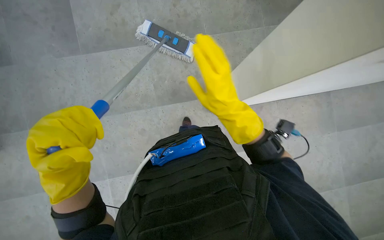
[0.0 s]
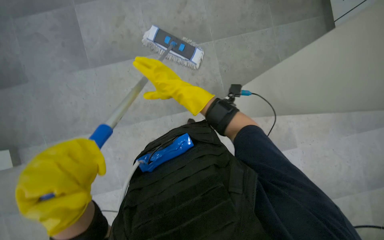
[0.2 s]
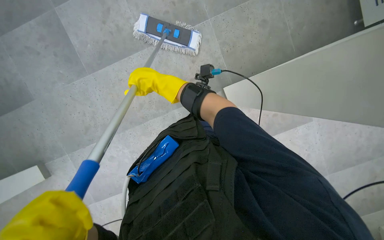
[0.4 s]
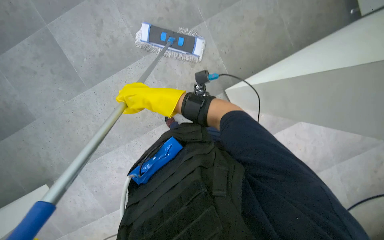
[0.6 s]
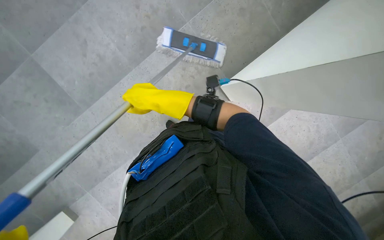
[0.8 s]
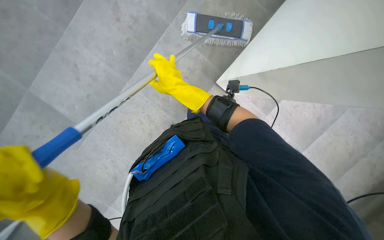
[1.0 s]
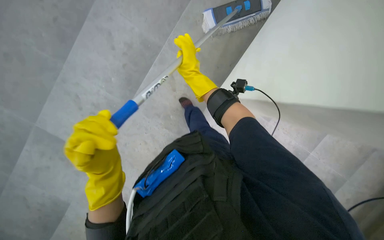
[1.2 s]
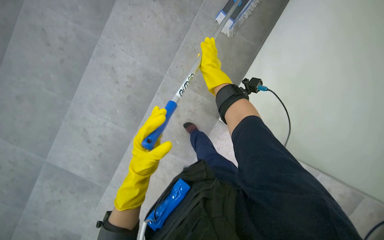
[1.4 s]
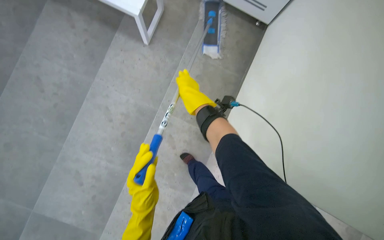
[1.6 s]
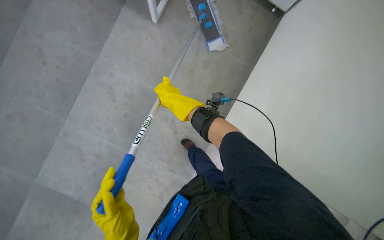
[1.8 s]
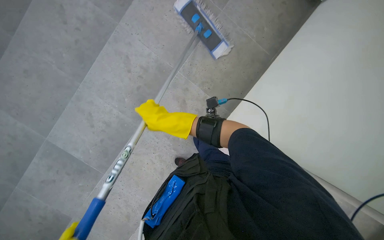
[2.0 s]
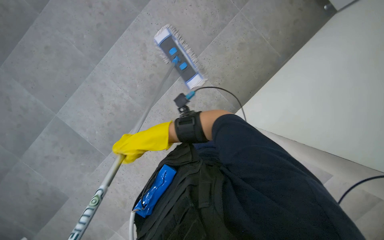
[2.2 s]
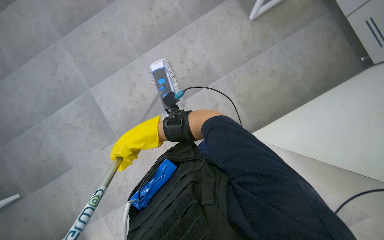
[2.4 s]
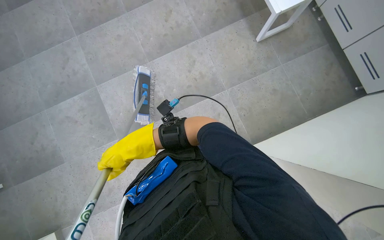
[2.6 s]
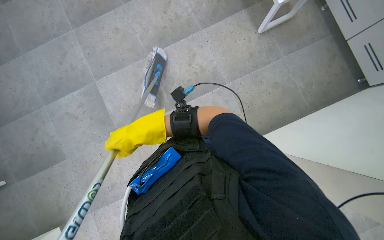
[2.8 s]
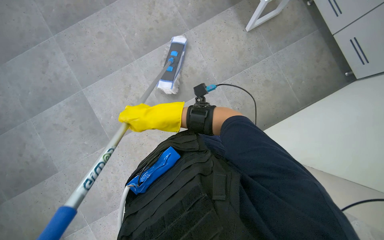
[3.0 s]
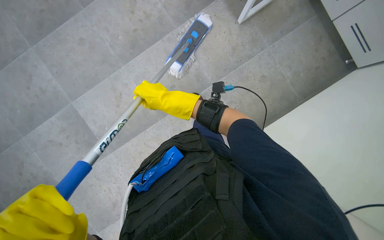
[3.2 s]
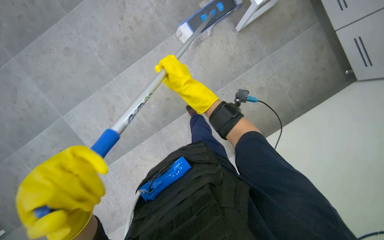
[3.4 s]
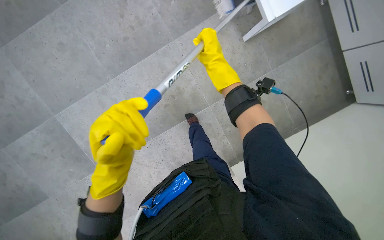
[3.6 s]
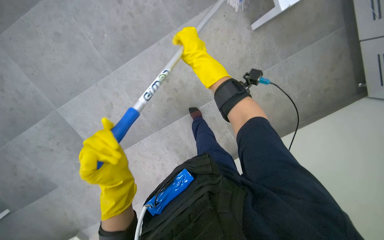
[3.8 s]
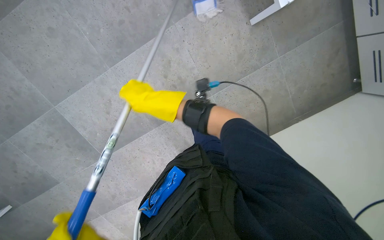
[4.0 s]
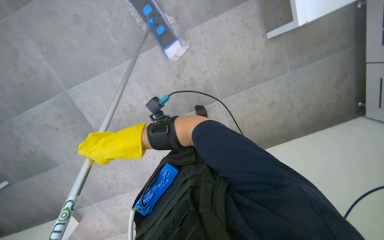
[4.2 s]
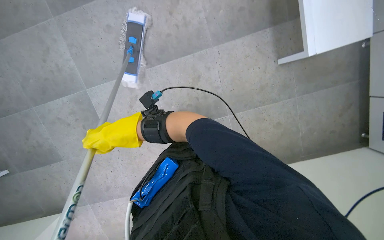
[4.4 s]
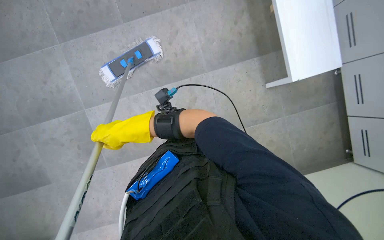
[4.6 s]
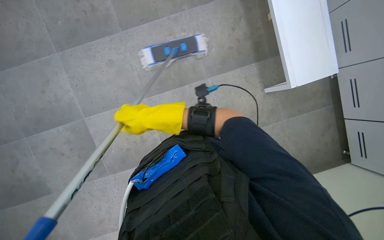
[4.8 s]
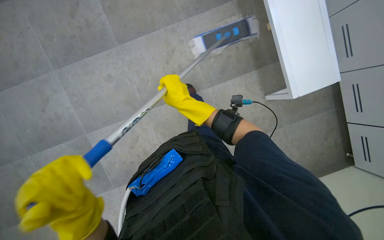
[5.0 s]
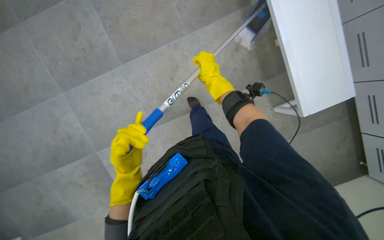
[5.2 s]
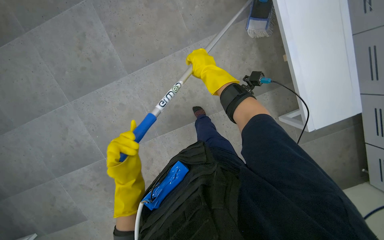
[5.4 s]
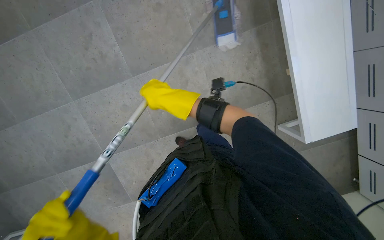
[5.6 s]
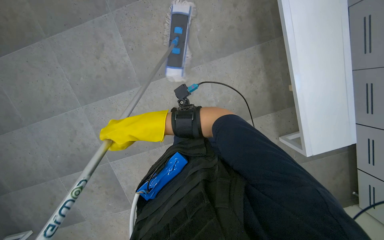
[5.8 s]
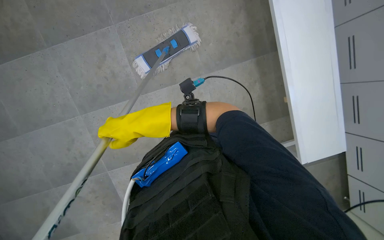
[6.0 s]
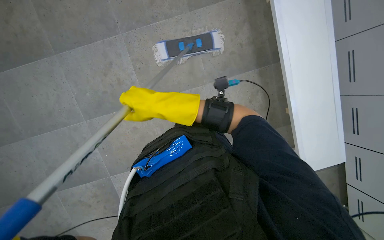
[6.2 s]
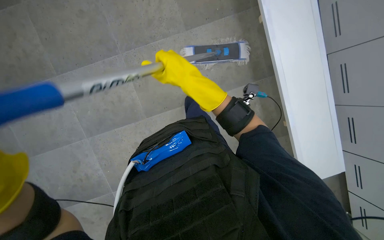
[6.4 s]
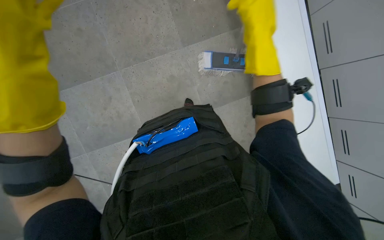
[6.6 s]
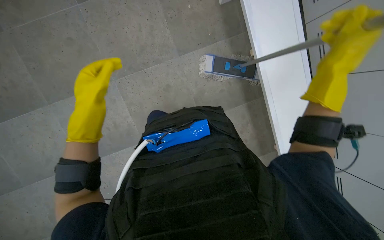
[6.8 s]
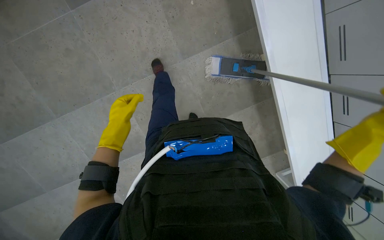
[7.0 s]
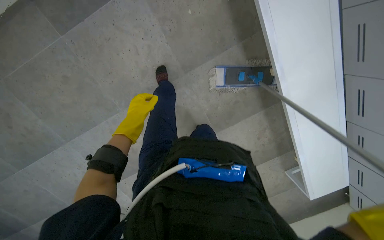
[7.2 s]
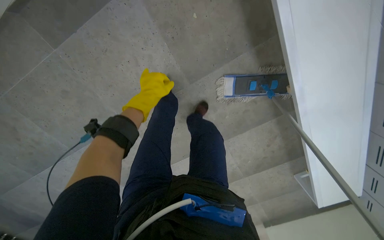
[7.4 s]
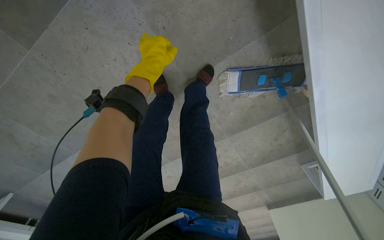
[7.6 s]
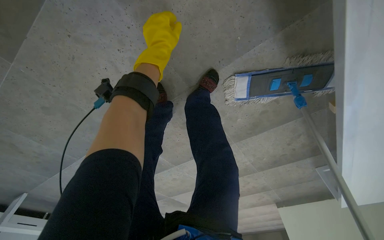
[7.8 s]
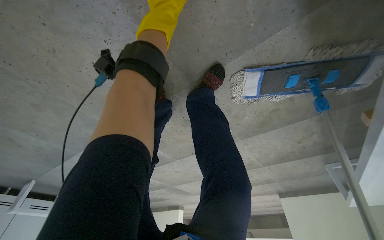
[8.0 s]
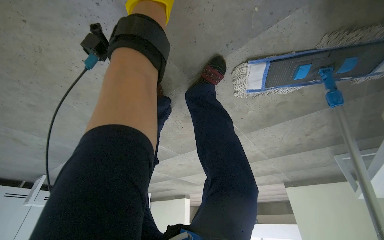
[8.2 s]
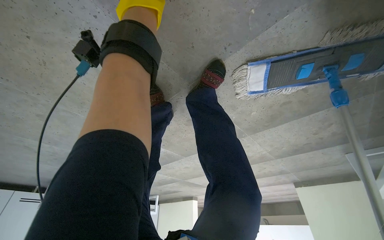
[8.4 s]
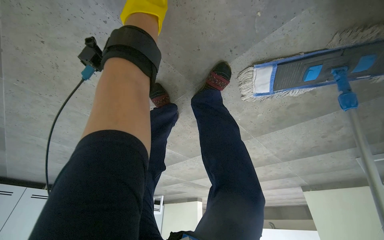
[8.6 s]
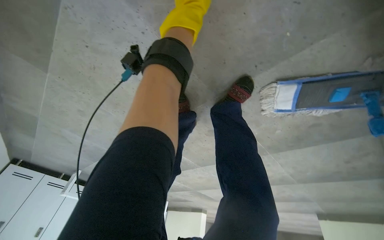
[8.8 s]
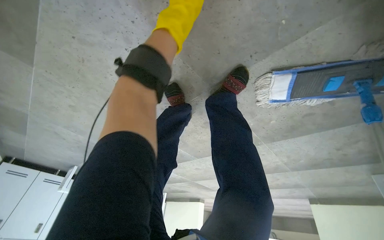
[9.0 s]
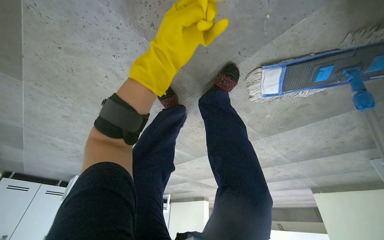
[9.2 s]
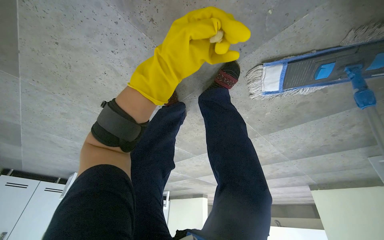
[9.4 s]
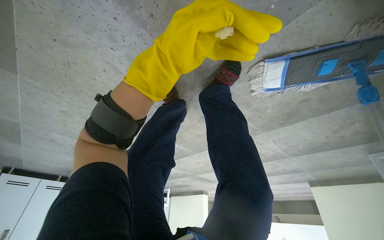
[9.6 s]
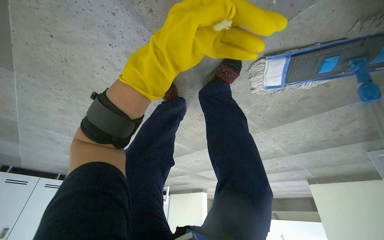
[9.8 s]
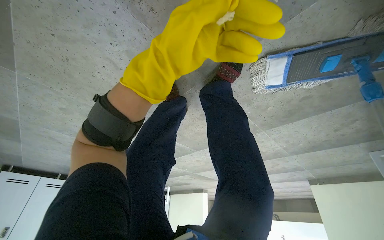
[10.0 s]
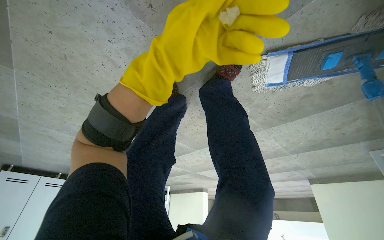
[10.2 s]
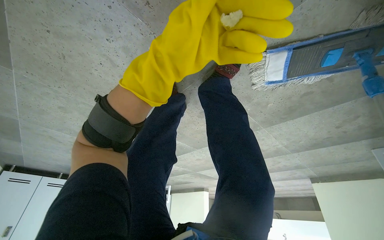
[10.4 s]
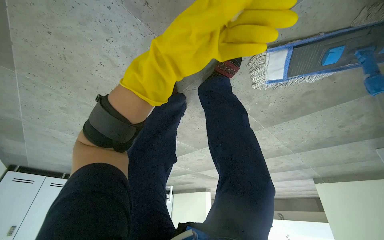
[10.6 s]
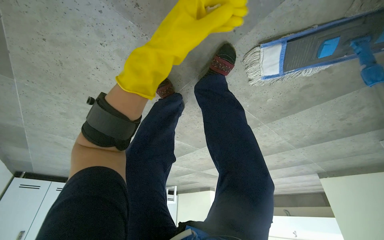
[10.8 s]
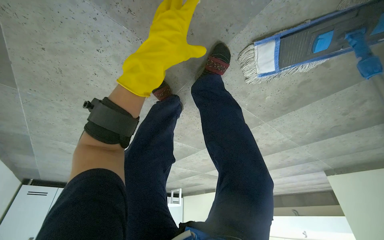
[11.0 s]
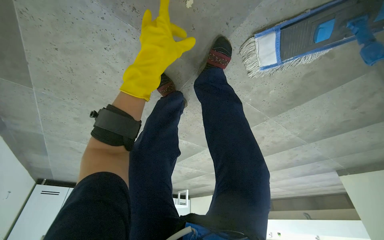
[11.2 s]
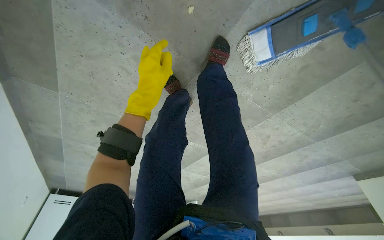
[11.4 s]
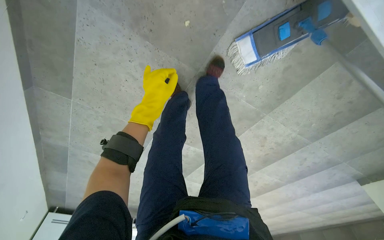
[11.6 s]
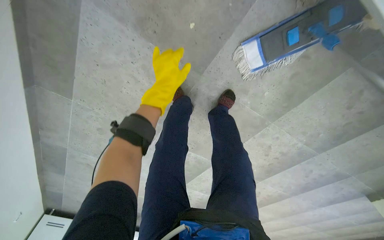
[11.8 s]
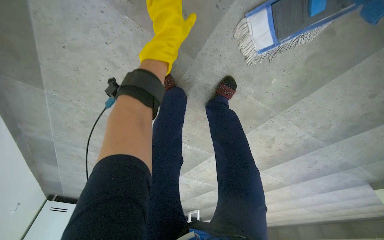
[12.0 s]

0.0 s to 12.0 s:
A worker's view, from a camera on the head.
Job: mopping floor.
The whole recording: Mopping tiled floor. The worker mops the tiled floor with a long-handled mop.
3.0 to 4.4 s: The right hand moves approximately 20 cm to the right and comes back.
4.4 to 6.0 s: The wearer looks roughly 15 degrees further upward. The right hand moves approximately 20 cm to the right and comes back.
6.0 to 7.6 s: The wearer moves roughly 70 cm.
7.6 to 9.0 s: The wearer looks some 15 degrees further downward. The left hand shifts some 30 cm up the picture.
9.0 to 10.4 s: The left hand shifts about 10 cm down the picture.

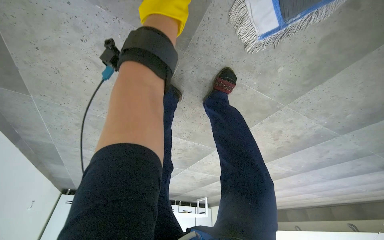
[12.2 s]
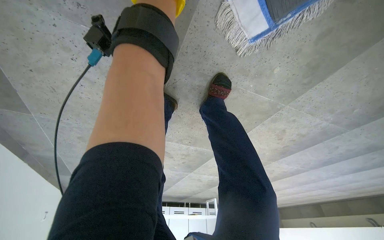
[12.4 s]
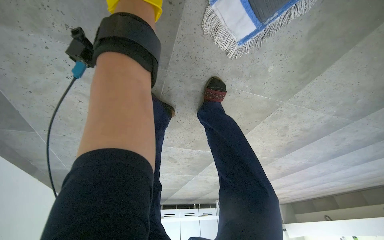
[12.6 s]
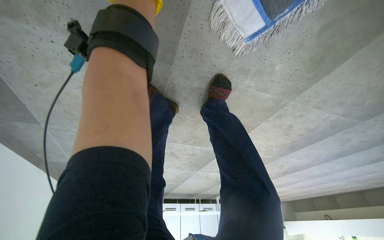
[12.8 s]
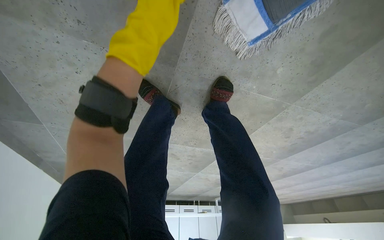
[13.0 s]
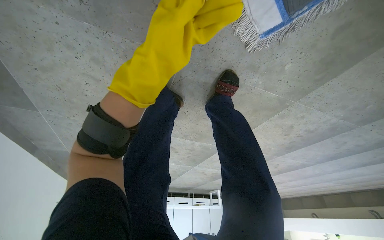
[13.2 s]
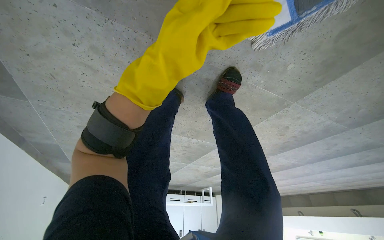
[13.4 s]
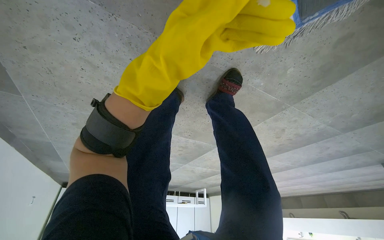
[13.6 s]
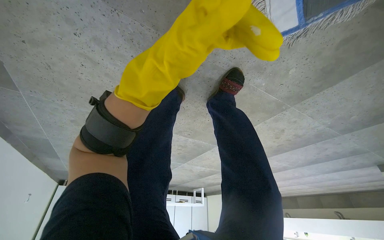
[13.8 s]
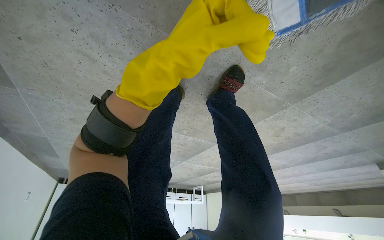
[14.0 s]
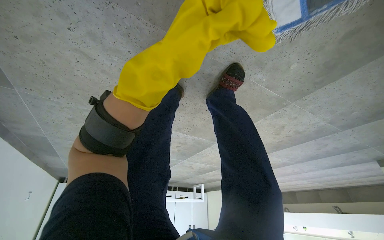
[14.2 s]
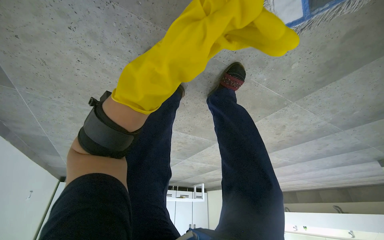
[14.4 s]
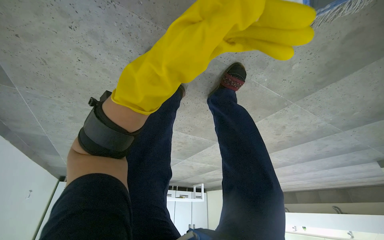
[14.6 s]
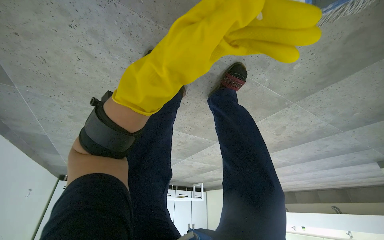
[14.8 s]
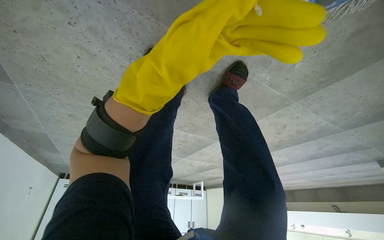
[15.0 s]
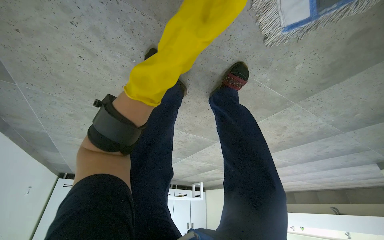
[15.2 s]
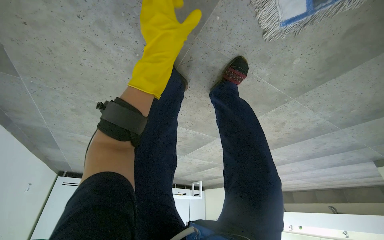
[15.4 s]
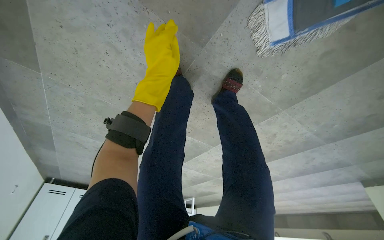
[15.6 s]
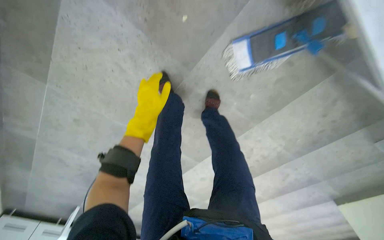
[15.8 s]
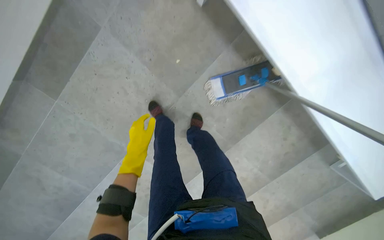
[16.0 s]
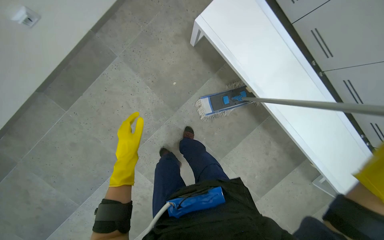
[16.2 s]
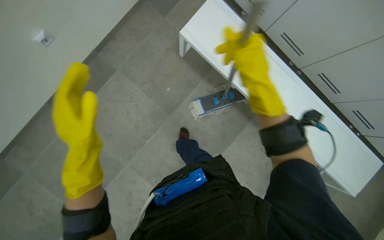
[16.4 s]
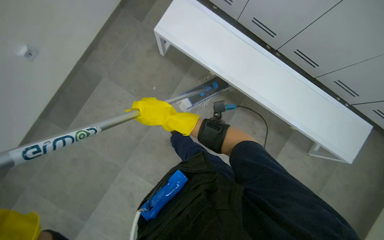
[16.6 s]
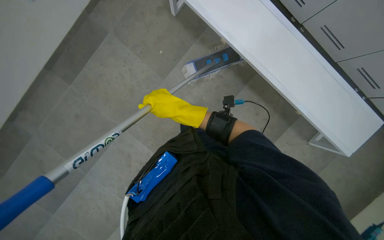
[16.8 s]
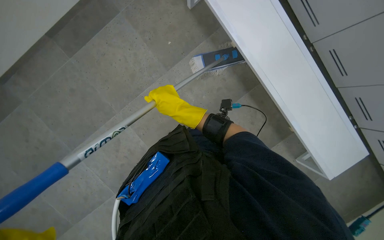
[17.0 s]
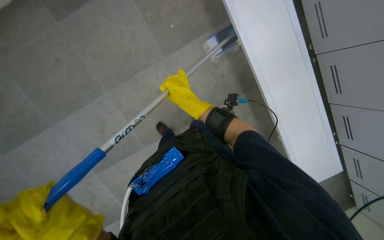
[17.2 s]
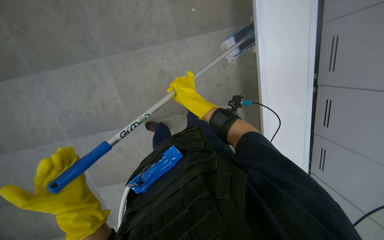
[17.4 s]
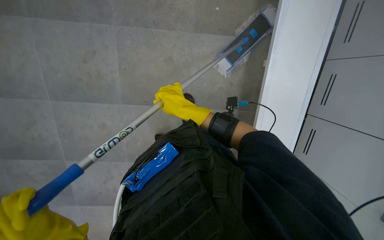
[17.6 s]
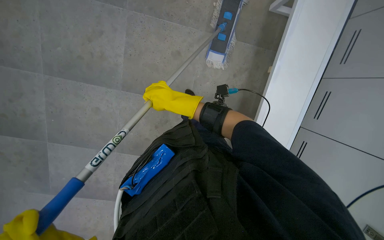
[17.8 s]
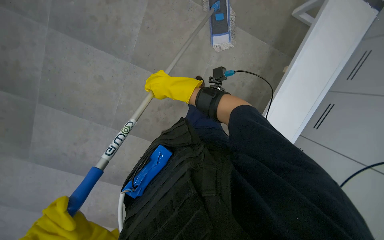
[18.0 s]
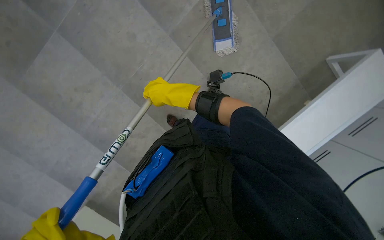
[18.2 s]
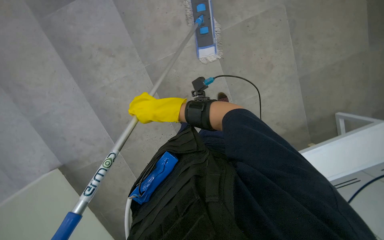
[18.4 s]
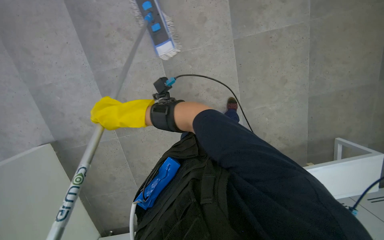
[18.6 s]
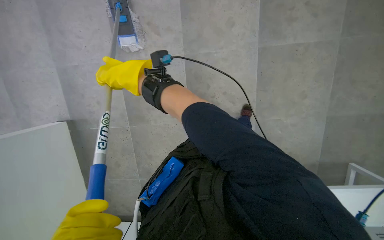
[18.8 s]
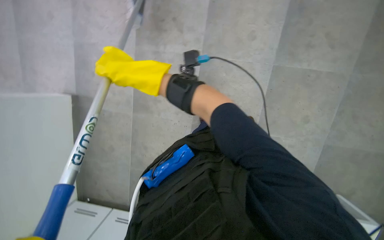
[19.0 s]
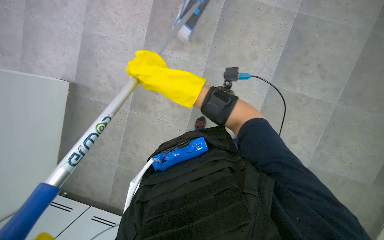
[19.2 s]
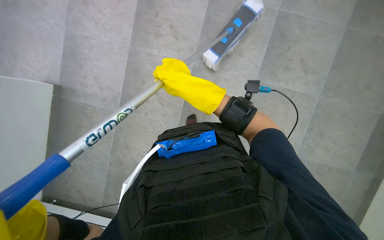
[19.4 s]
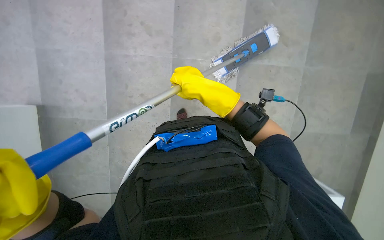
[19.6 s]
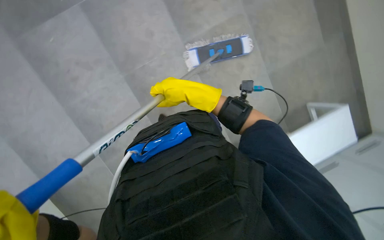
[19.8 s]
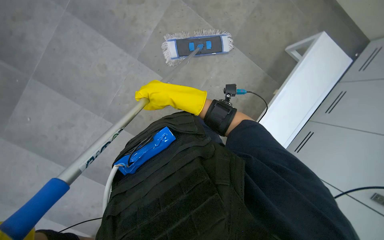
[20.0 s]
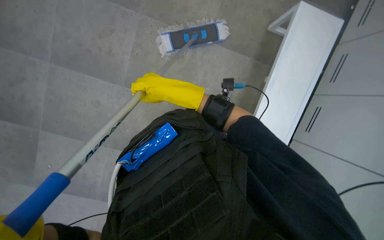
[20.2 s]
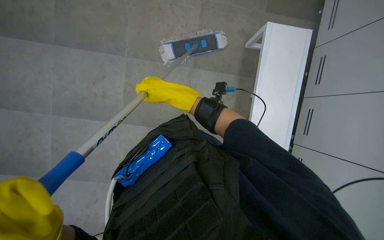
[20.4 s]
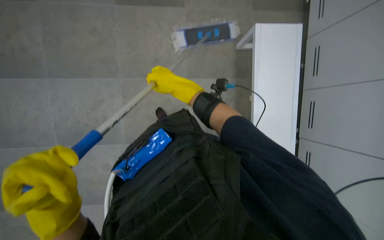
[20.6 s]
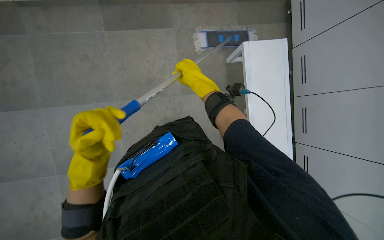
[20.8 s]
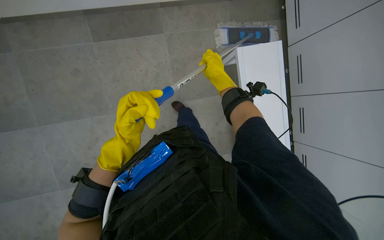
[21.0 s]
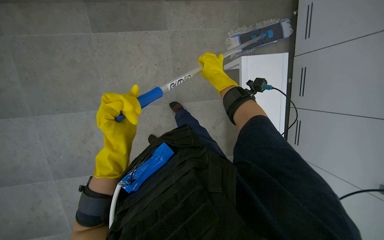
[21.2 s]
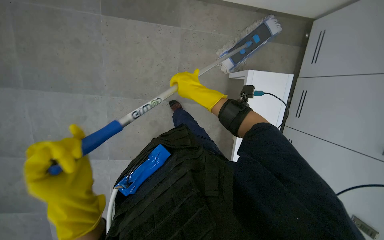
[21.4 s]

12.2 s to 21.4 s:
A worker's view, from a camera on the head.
Job: mopping floor.
The whole recording: Mopping tiled floor. The worker mops the tiled floor with a long-handled mop.
15.2 to 16.8 s: The wearer moves about 1 m. The wearer looks roughly 50 degrees further upward.
